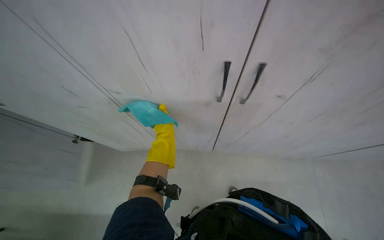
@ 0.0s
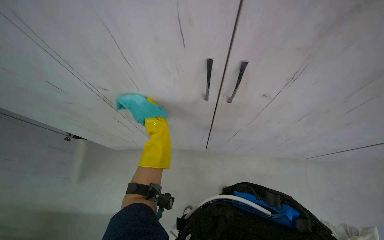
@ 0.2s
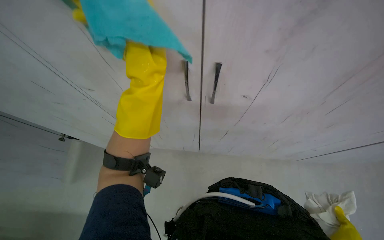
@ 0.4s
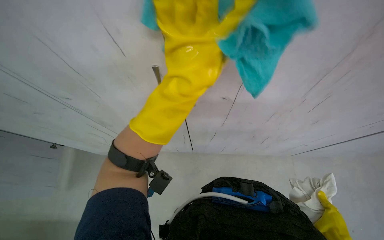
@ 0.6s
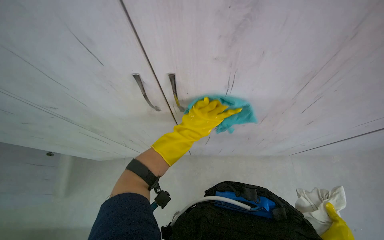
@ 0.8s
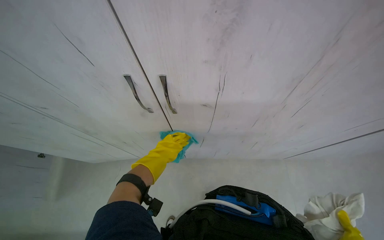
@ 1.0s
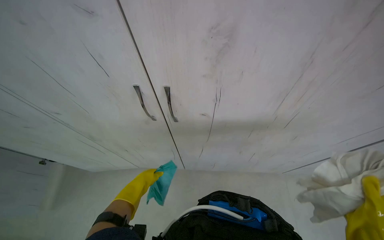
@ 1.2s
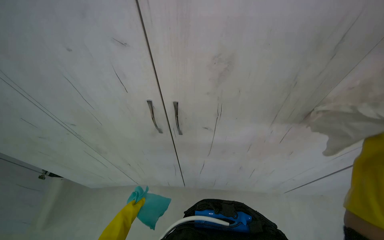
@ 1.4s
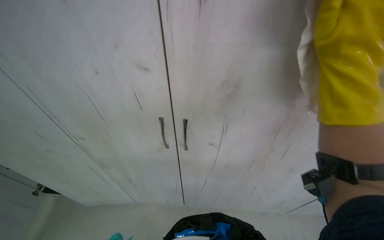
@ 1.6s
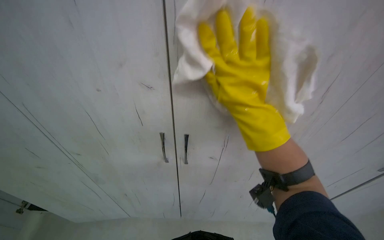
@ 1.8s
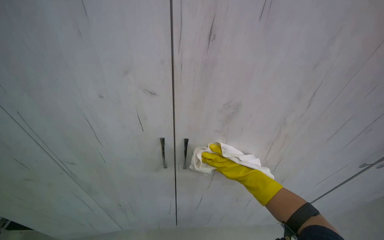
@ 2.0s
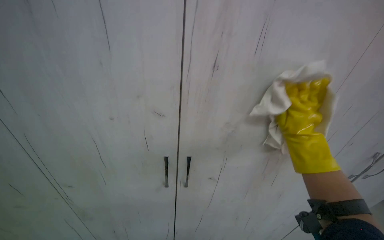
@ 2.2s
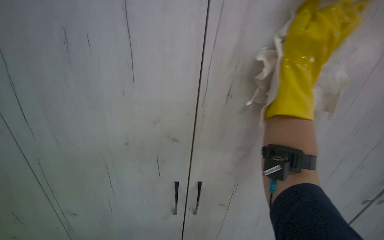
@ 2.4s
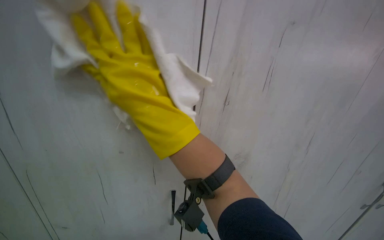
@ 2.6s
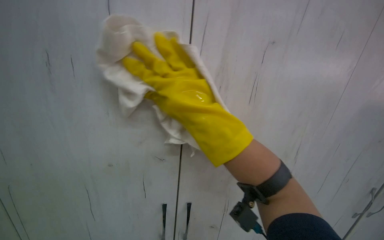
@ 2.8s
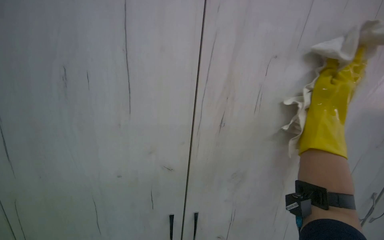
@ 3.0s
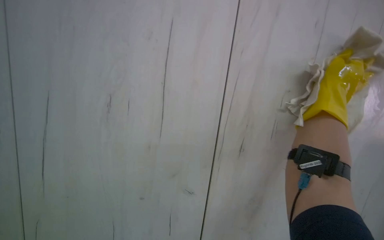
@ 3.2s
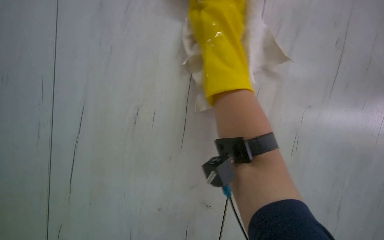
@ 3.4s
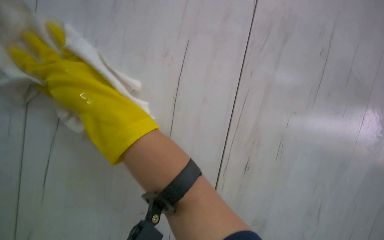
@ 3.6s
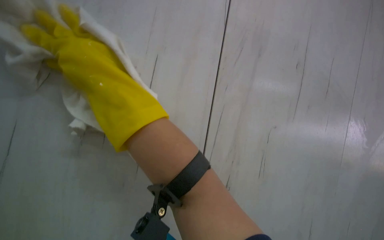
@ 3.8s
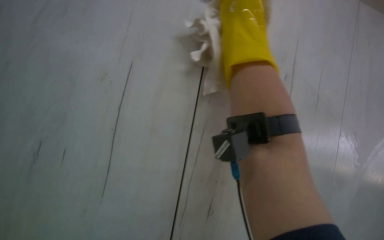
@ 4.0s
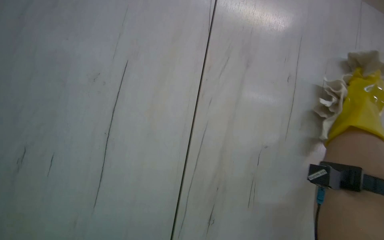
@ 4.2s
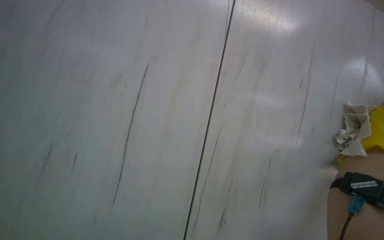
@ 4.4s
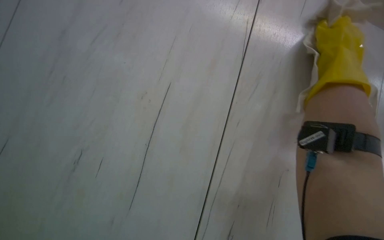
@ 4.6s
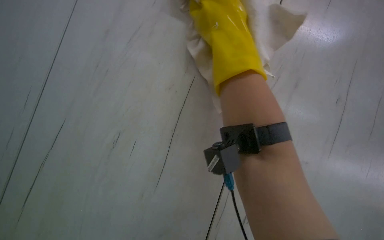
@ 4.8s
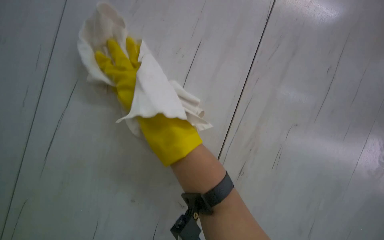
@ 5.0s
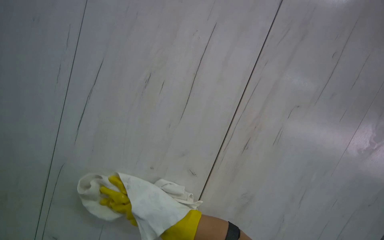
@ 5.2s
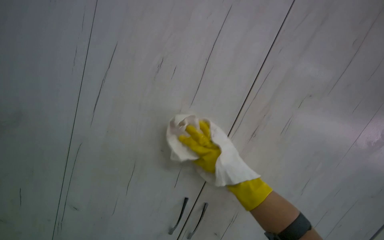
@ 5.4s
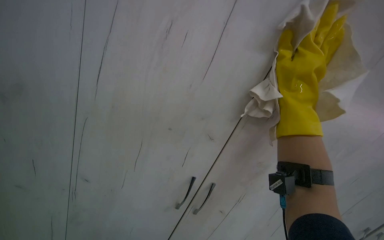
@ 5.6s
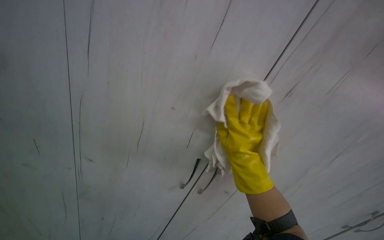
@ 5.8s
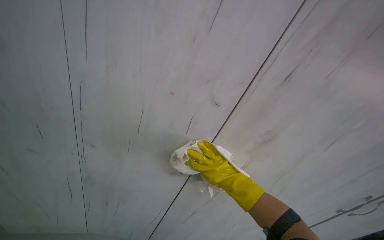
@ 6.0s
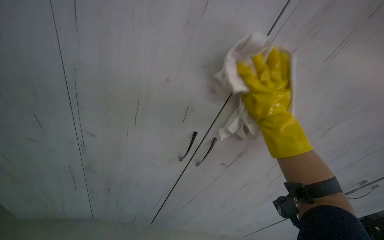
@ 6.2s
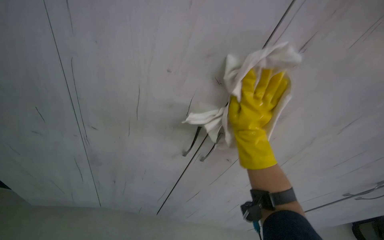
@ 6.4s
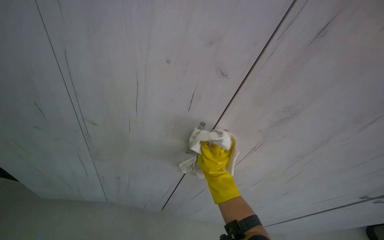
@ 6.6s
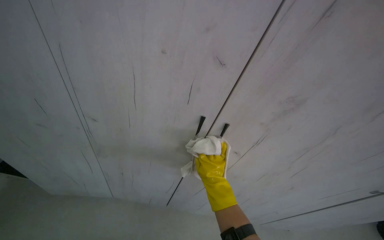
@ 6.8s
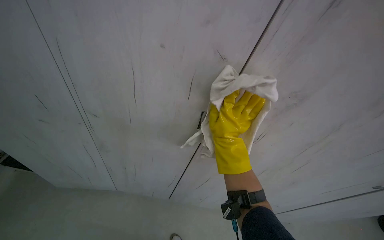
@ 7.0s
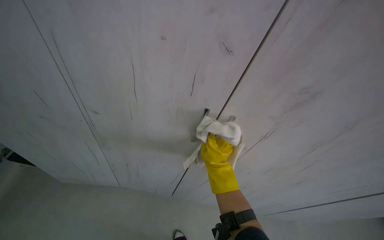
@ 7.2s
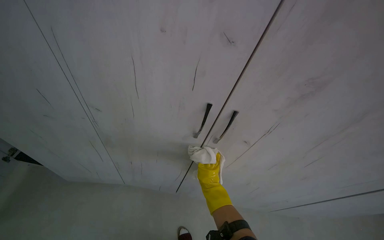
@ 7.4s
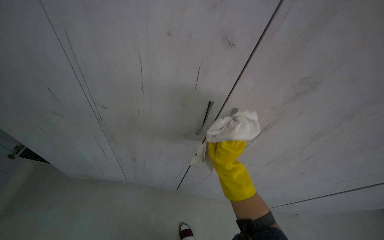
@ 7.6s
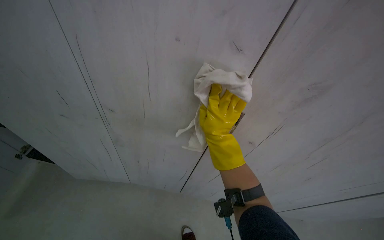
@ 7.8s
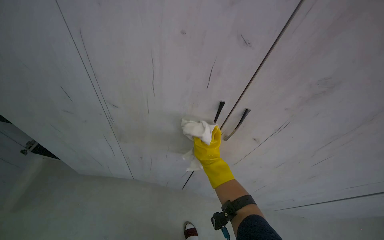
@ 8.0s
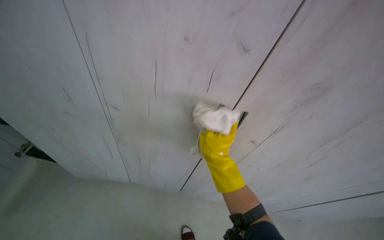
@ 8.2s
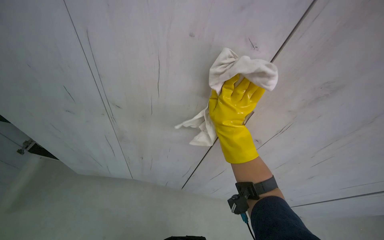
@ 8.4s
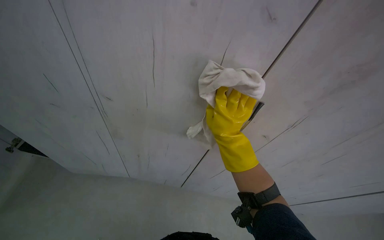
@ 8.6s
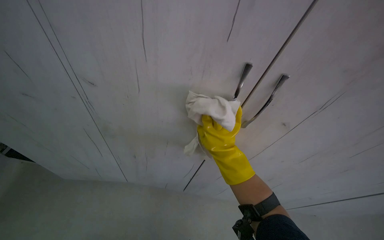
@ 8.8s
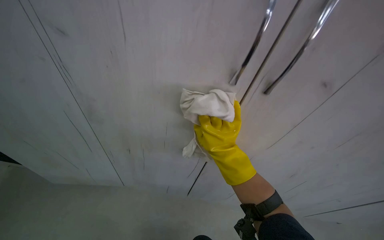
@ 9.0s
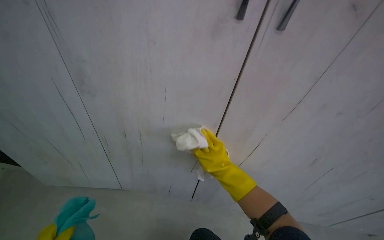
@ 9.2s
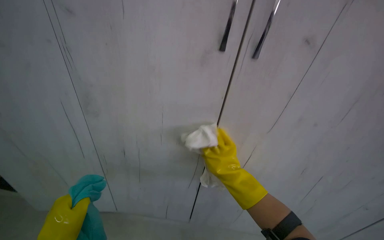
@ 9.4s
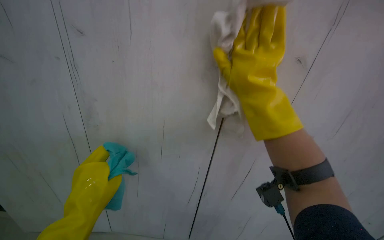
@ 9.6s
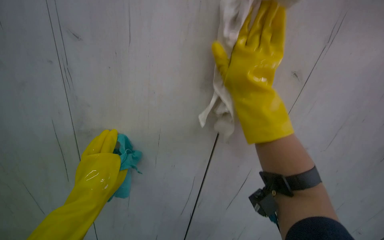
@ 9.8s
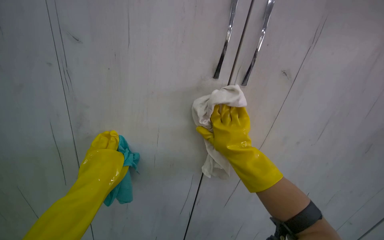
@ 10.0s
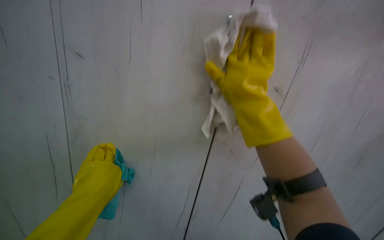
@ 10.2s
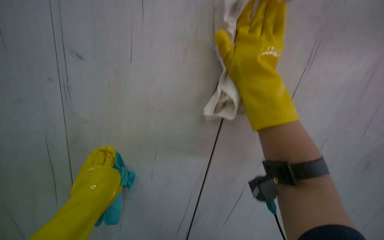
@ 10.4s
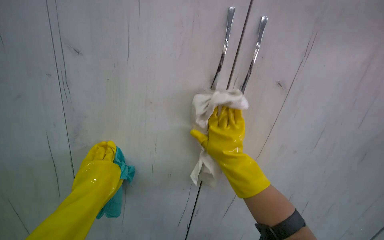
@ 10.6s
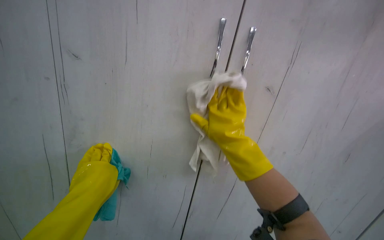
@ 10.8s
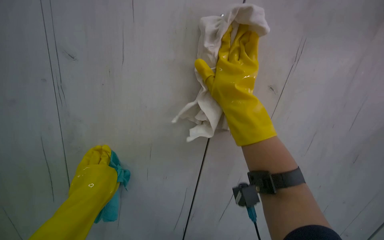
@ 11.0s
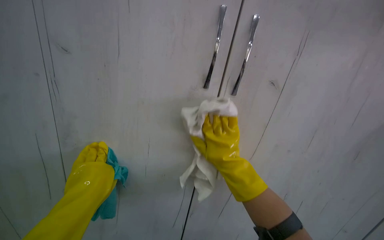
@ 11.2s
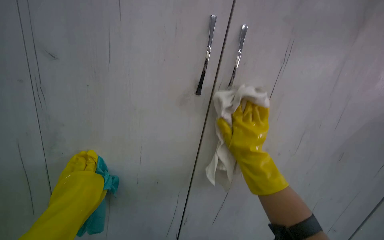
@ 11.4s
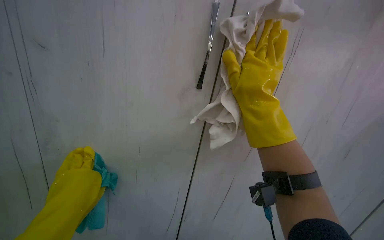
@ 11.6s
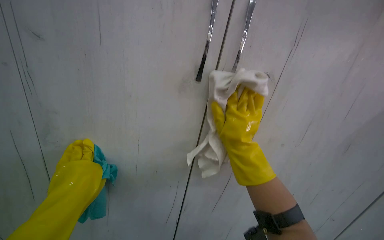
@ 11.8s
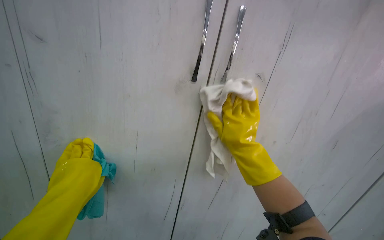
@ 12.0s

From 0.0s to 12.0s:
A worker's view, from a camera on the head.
Job: cleaning kitchen.
The whole recording: Wiping kitchen cabinets exterior. The worker wipes the exterior of the kitchen cabinets with a cloth.
From 0.0s to 1.6s: The camera pitches upward, by some 40 degrees.
From 1.6s to 3.0s: The head rotates approximately 15 degrees to the left.
From 3.0s to 4.4s: The head turns to the left by roughly 15 degrees.
From 6.0s to 7.6s: The right hand goes nearer and farther, some 30 cm each way, reversing 3 times.
From 7.6s to 9.0s: The right hand goes nearer and farther, approximately 25 cm each way, reversing 2 times.
From 10.4s to 12.0s: The camera is aimed about 15 degrees further to the left. The right hand swings up and down the picture, about 20 cm each way, with 4 reversals.

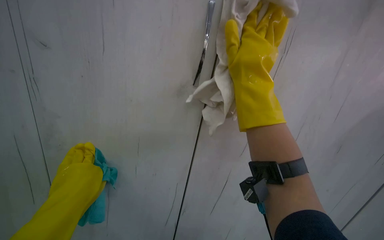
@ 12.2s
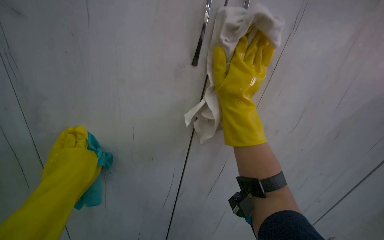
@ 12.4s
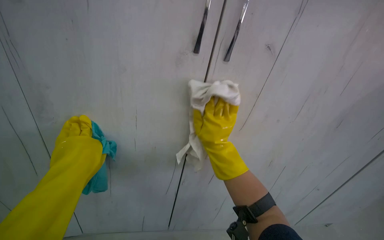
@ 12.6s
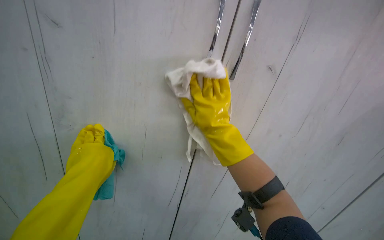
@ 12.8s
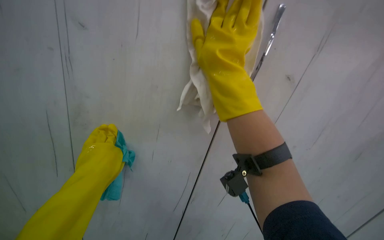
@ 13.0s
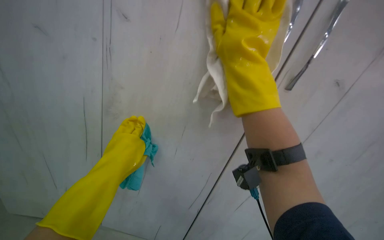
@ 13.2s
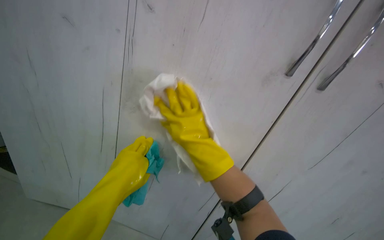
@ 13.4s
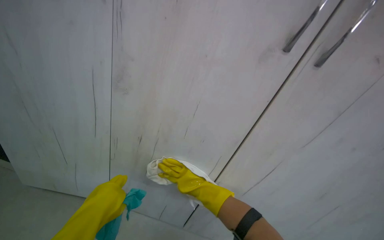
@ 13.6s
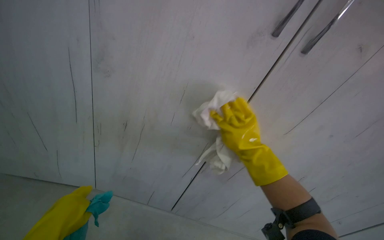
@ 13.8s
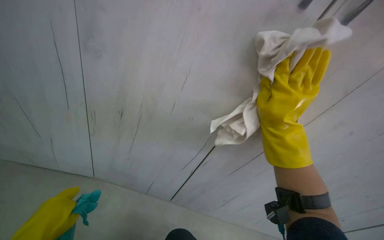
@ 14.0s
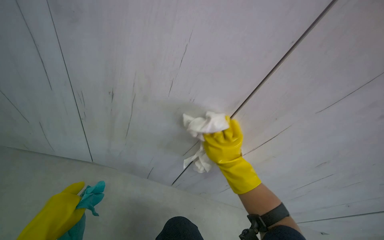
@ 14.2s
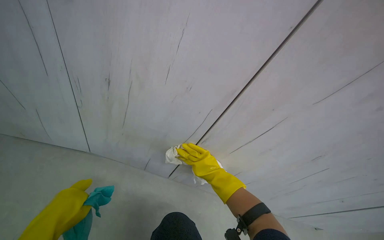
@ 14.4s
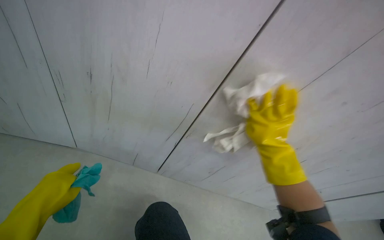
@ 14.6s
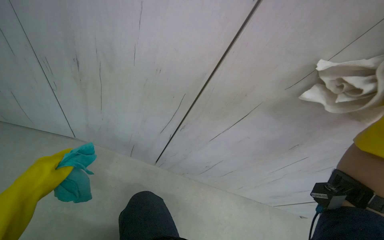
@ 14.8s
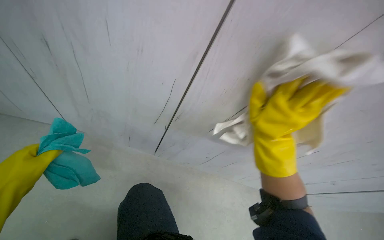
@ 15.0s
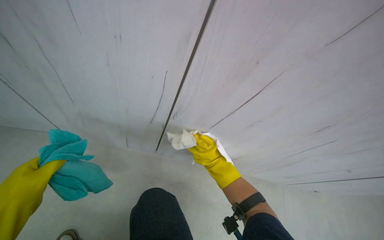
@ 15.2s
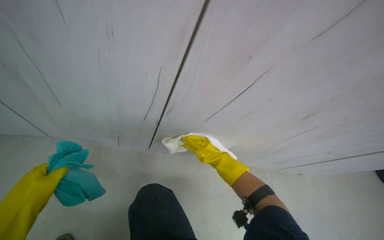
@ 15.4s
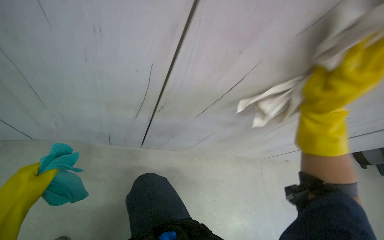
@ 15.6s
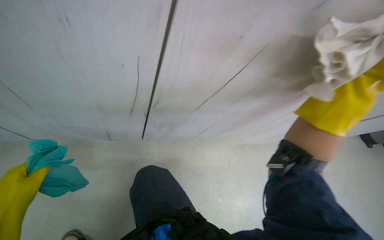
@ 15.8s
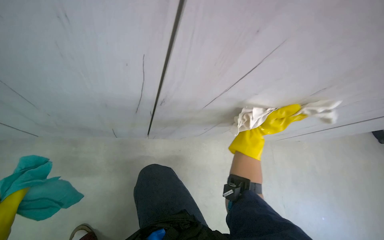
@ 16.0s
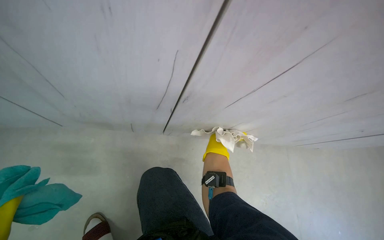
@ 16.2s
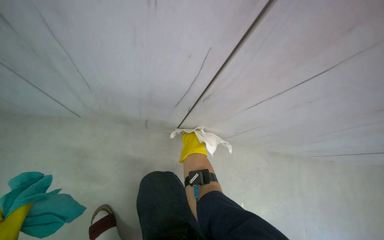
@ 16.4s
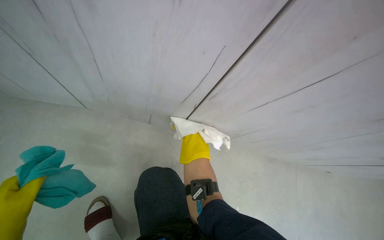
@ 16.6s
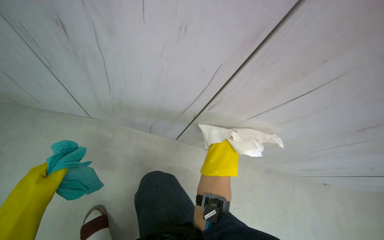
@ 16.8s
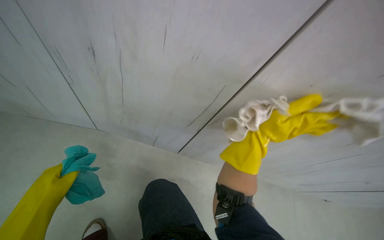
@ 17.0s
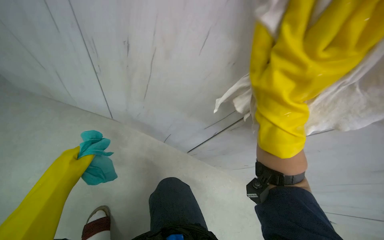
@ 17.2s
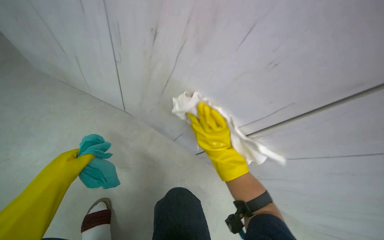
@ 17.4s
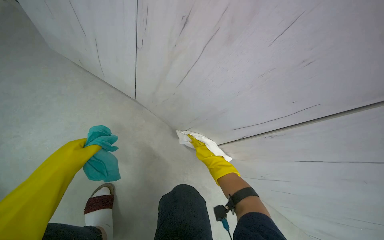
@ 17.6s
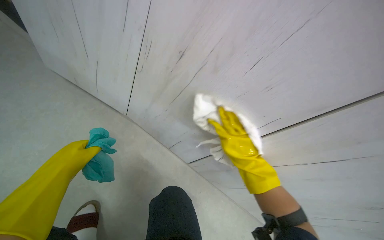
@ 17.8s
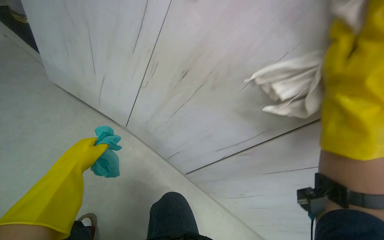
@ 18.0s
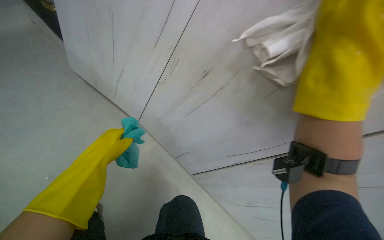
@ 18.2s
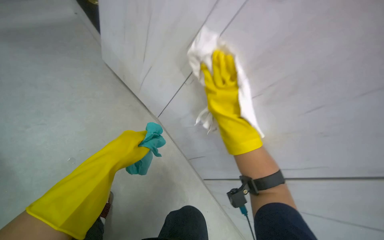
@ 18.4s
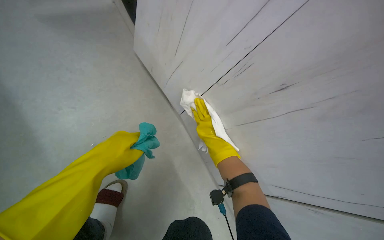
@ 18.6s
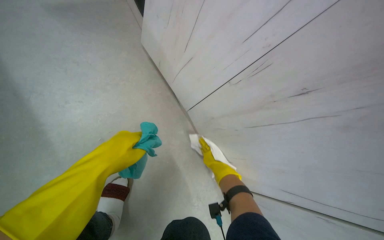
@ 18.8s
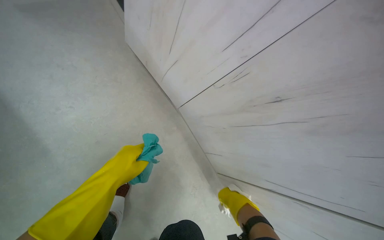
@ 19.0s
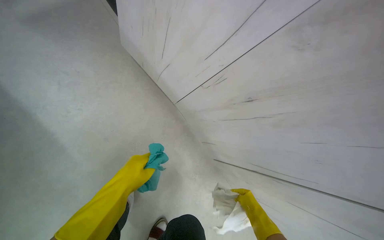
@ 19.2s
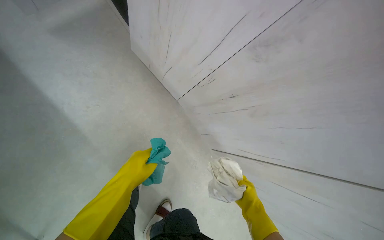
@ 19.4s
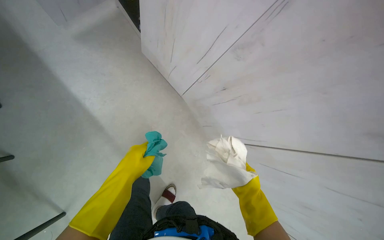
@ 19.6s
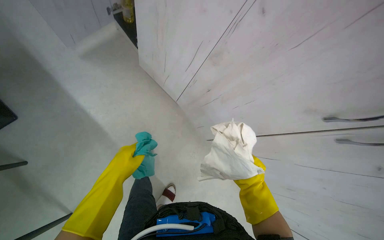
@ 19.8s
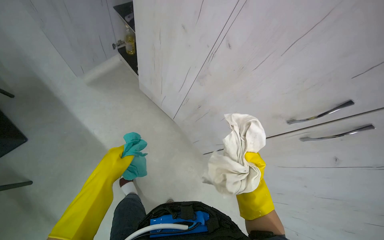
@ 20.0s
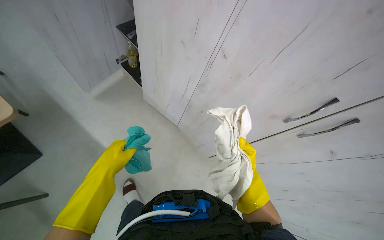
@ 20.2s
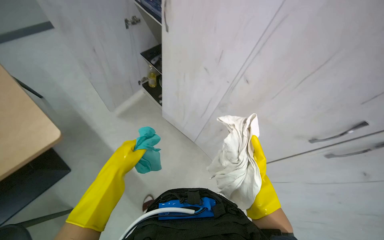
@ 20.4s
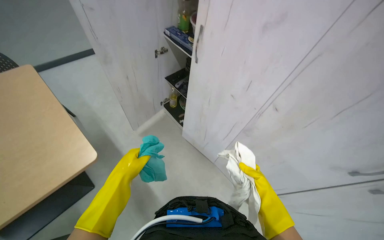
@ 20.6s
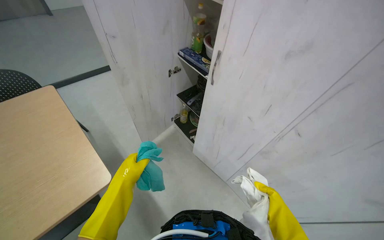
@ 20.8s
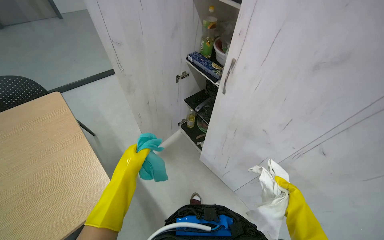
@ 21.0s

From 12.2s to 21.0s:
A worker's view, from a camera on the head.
Job: cleaning kitchen.
The whole recording: Wiping kitchen cabinets exterior. The worker wipes the exterior of the kitchen cabinets with a cloth.
From 12.2s to 13.6s: The view tips downward by roughly 15 degrees. The right hand moves up and down the picture over roughly 35 cm, changing direction 2 times.
From 13.6s to 15.2s: The wearer looks some 15 degrees further upward. The right hand goes nearer and farther, approximately 40 cm each way, reversing 3 times.
From 15.2s to 16.6s: The camera pitches downward, by about 15 degrees.
From 16.6s to 18.0s: The right hand shifts roughly 30 cm nearer to the camera and to the right.
From 18.0s to 19.6s: The right hand goes roughly 25 cm down the picture.
From 19.6s to 21.0s: The wearer looks approximately 25 degrees further upward.
